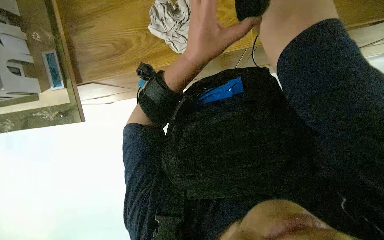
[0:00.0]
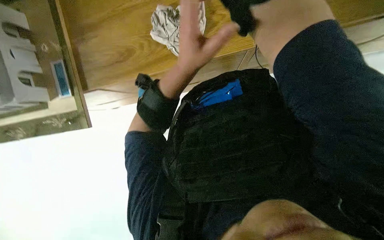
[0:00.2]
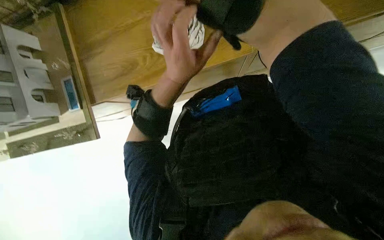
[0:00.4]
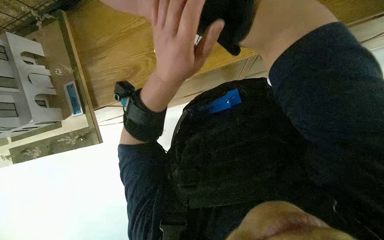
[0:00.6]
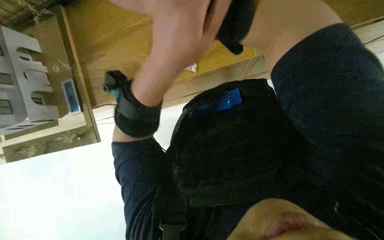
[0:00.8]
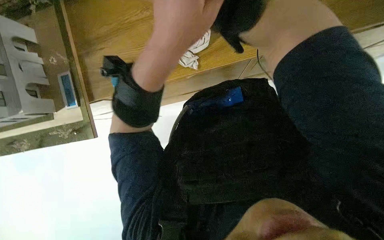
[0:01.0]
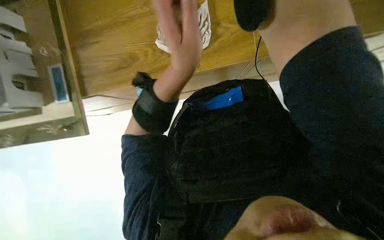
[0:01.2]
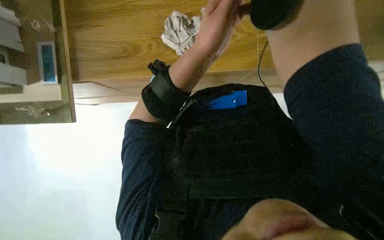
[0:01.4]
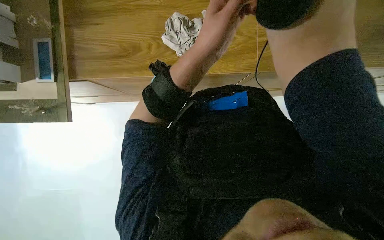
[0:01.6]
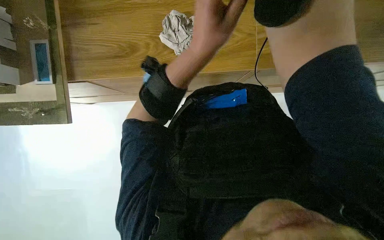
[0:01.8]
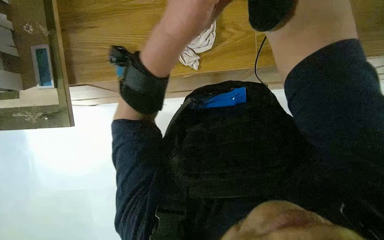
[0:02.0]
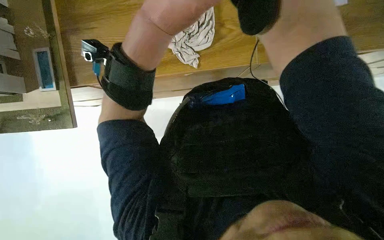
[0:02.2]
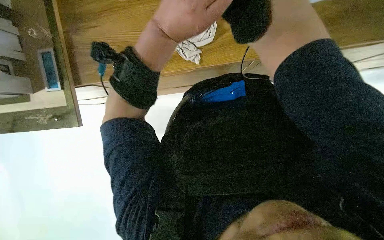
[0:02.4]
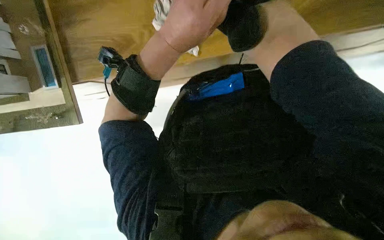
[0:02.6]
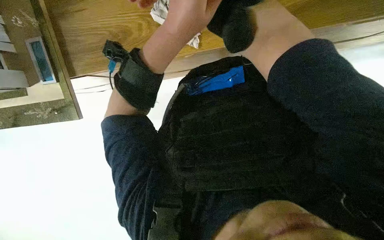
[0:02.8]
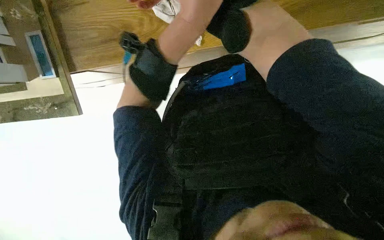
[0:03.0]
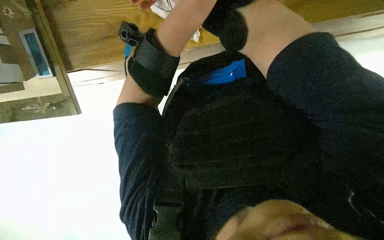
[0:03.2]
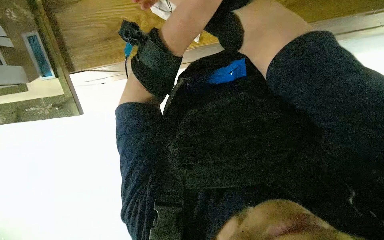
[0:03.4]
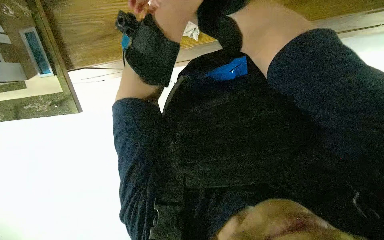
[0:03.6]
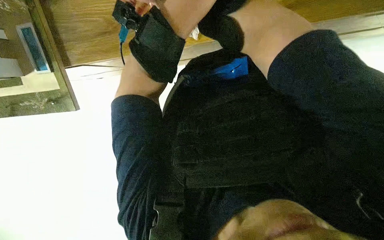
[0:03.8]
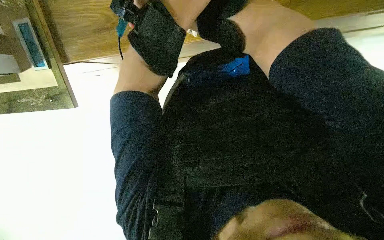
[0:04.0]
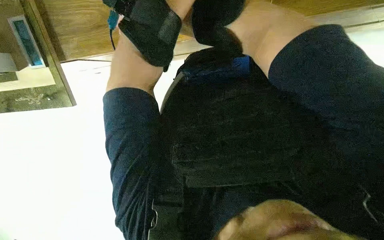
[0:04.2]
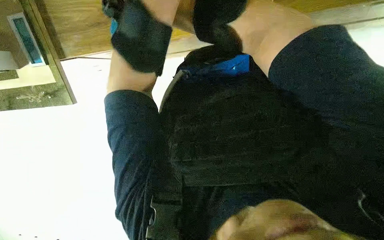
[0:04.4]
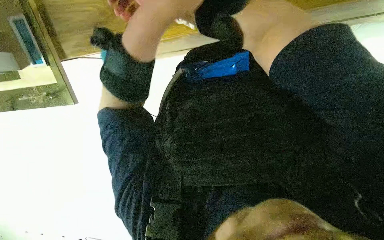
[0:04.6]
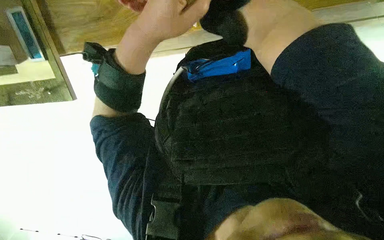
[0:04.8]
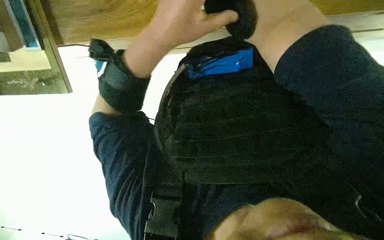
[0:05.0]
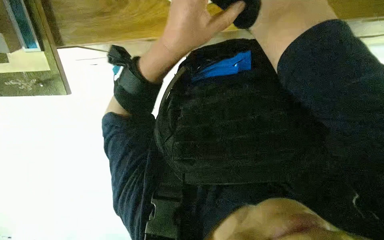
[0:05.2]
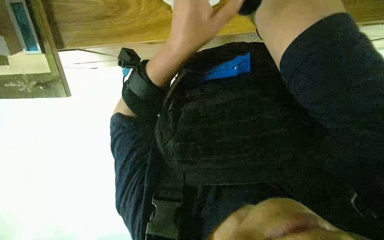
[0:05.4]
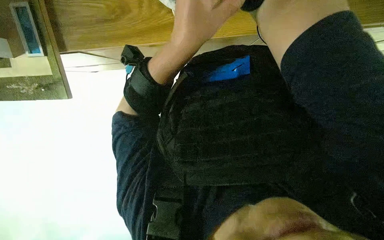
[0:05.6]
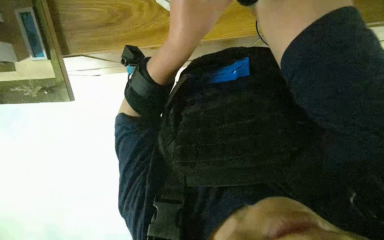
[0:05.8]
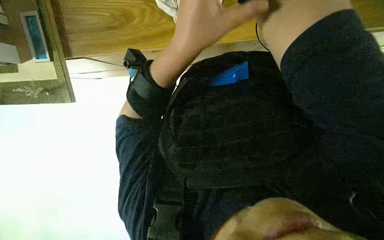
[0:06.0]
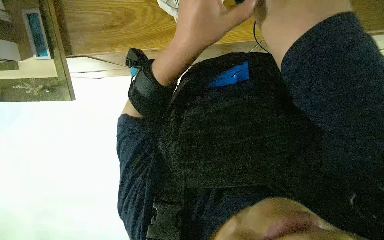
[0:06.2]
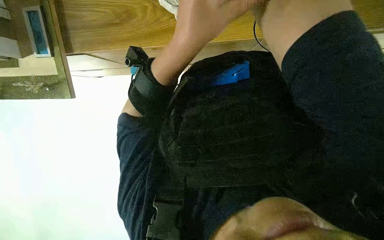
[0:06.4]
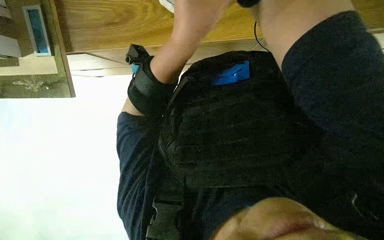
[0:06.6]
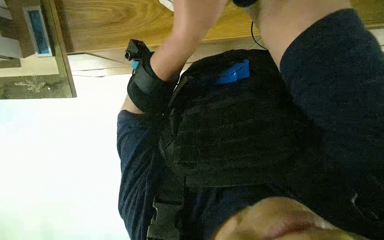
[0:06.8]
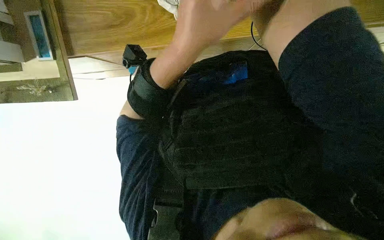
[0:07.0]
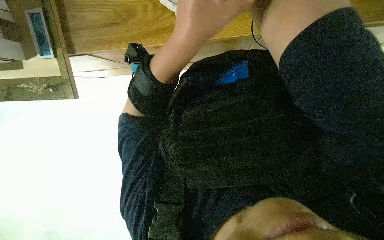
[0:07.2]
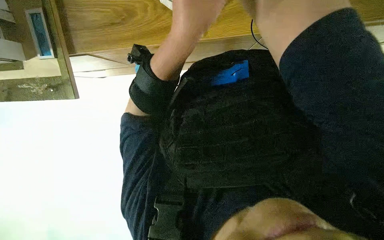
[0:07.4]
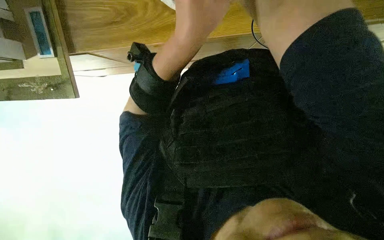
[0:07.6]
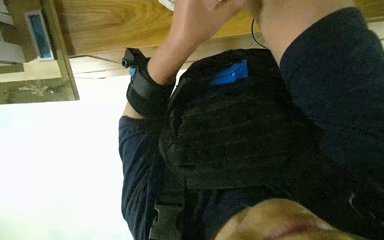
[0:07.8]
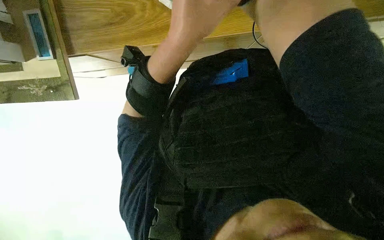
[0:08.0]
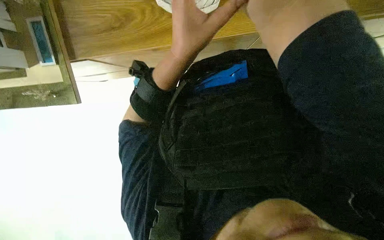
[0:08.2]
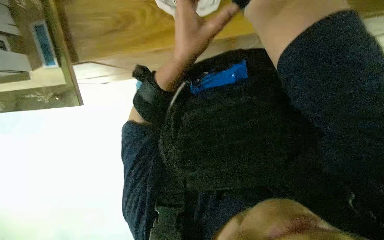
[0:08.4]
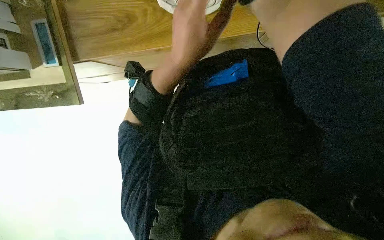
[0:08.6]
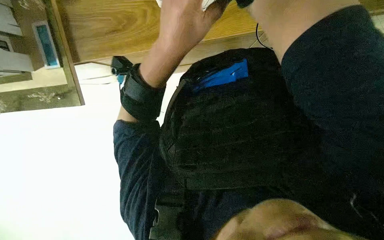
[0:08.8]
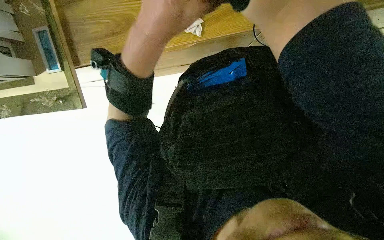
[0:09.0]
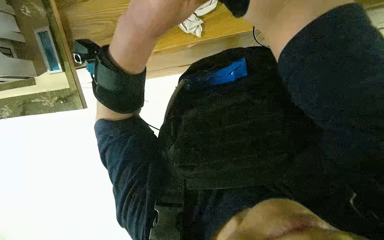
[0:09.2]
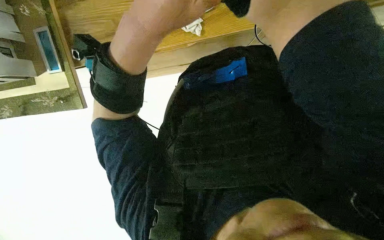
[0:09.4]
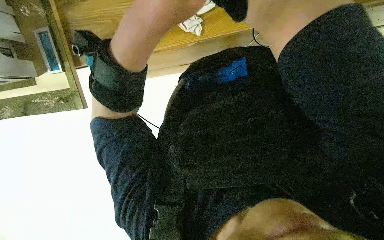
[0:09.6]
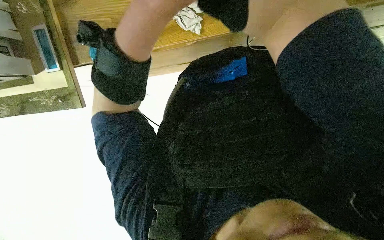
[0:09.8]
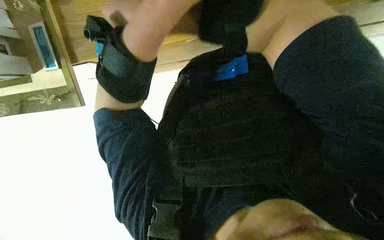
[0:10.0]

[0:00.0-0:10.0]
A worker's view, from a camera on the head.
Job: wiping surfaces.
The whole recording: Wiping wooden surface. The worker wipes the wooden surface with a cloth.
0:07.2 to 0:08.6: The left hand is displaced farther from the camera by about 10 cm.

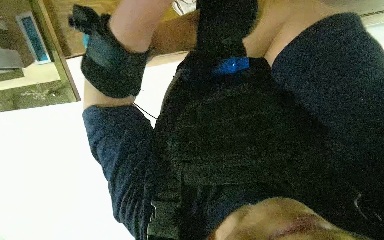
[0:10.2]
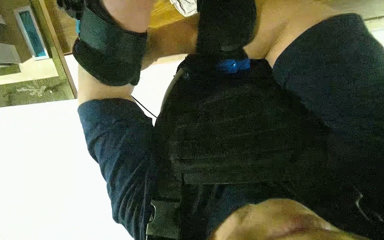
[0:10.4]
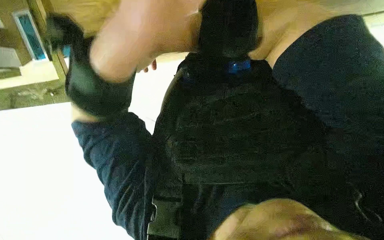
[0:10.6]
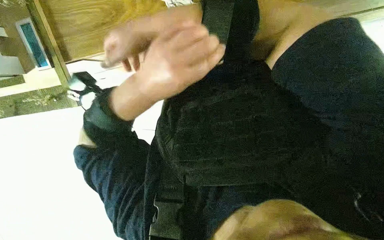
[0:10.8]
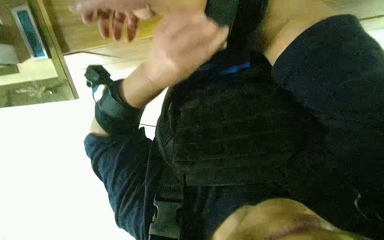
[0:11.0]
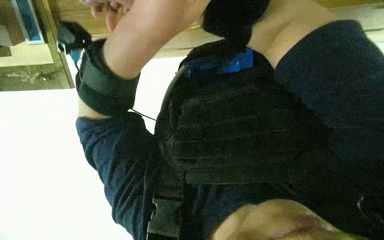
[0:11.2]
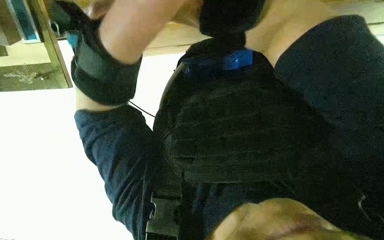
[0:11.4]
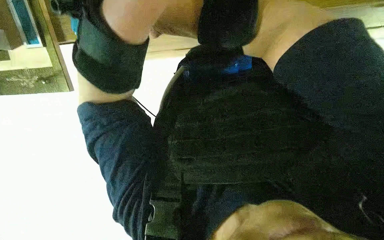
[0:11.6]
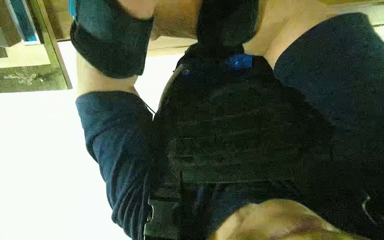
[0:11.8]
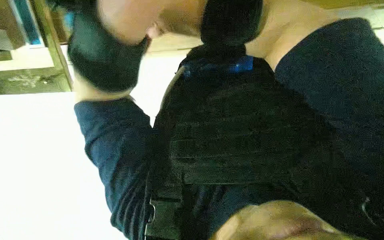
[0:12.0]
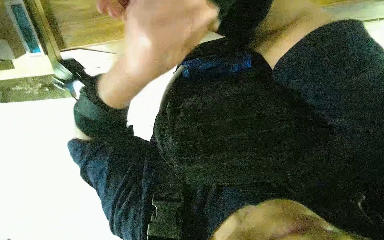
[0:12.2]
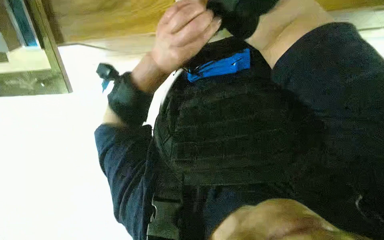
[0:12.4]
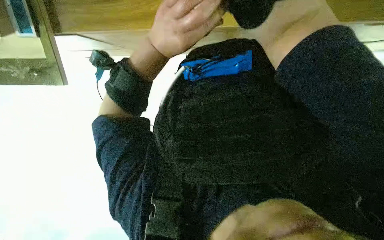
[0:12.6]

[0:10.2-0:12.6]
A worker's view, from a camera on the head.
Job: wiping surfaces.
The whole recording: Wiping wooden surface. The worker wipes the wooden surface with a cloth.
0:11.4 to 0:12.6: The left hand moves farther from the camera, roughly 10 cm.

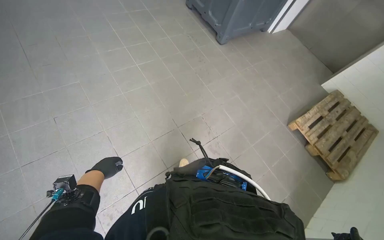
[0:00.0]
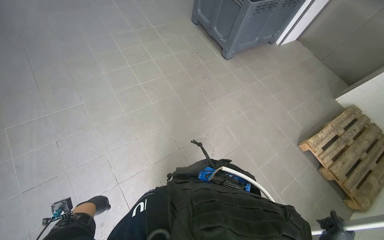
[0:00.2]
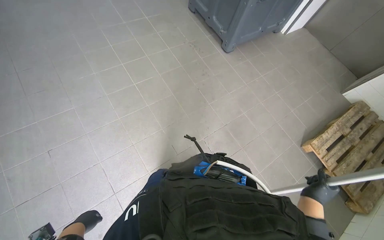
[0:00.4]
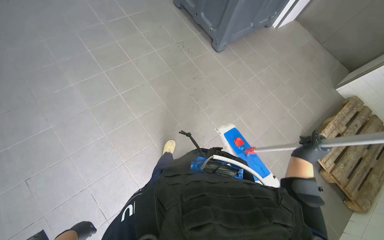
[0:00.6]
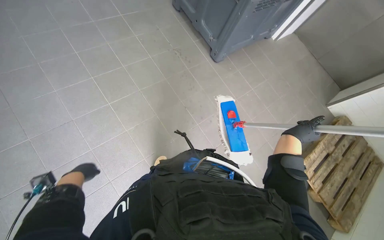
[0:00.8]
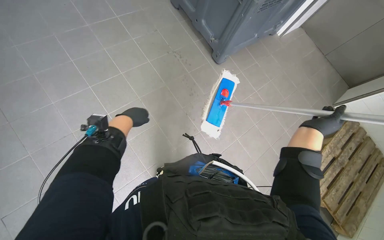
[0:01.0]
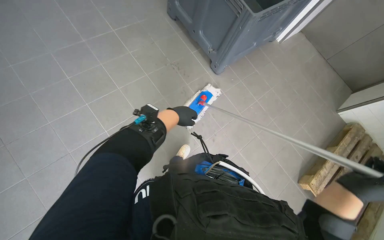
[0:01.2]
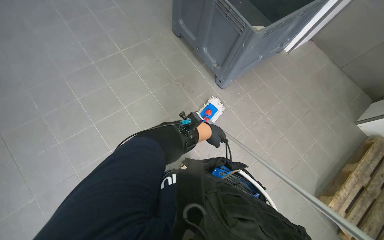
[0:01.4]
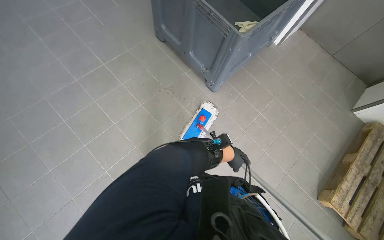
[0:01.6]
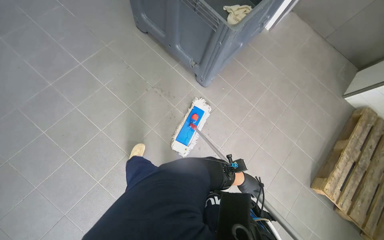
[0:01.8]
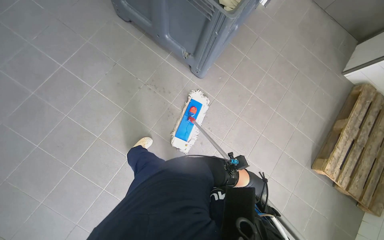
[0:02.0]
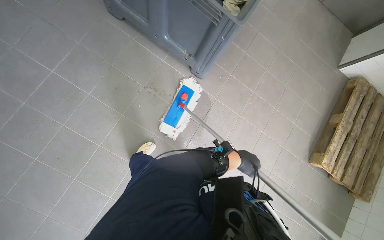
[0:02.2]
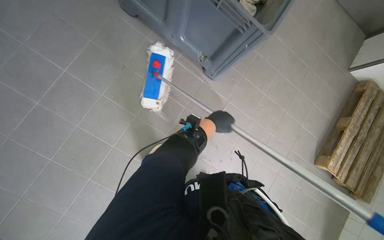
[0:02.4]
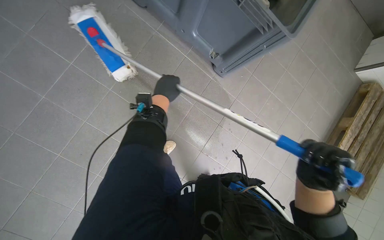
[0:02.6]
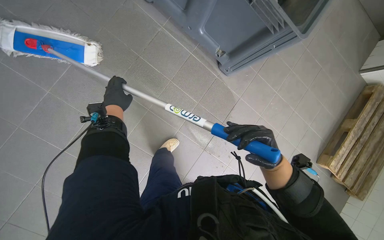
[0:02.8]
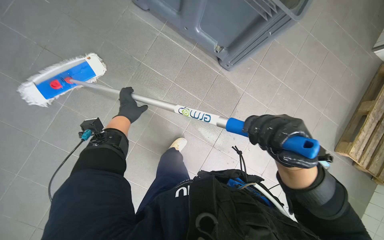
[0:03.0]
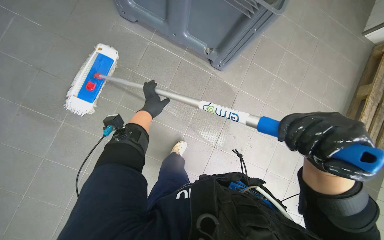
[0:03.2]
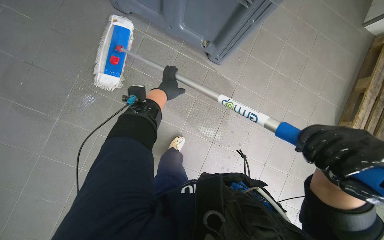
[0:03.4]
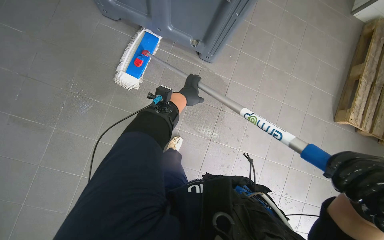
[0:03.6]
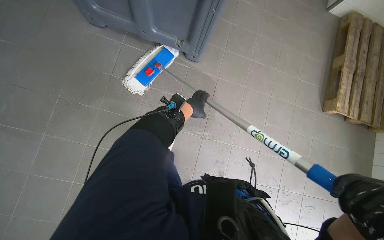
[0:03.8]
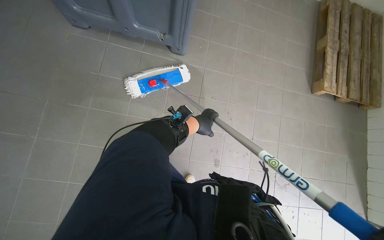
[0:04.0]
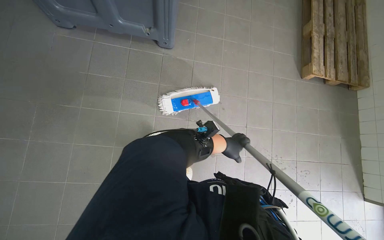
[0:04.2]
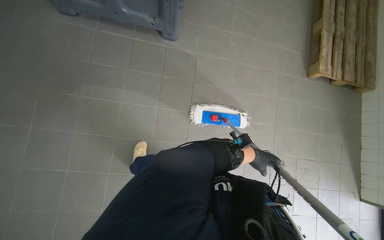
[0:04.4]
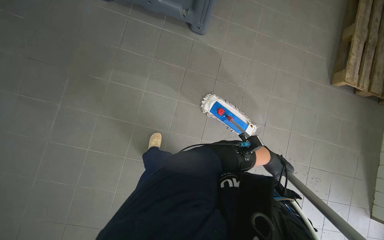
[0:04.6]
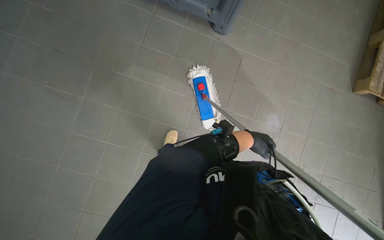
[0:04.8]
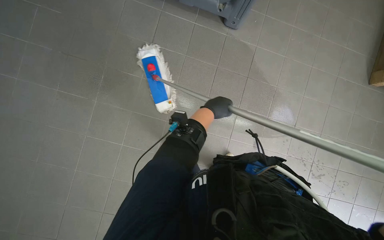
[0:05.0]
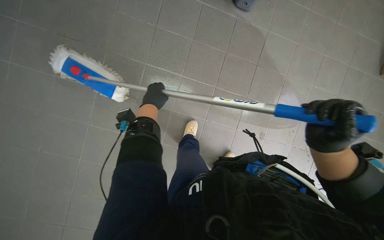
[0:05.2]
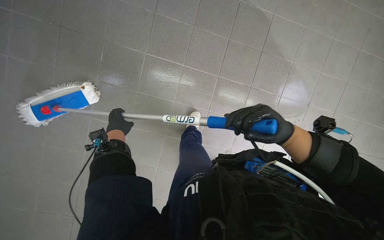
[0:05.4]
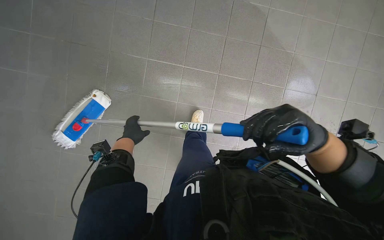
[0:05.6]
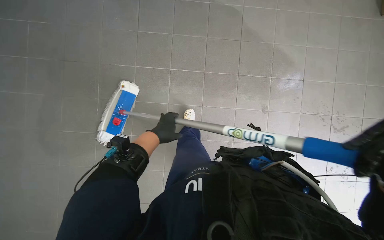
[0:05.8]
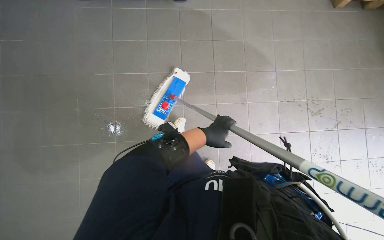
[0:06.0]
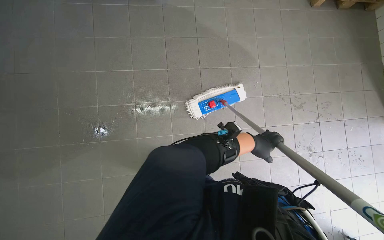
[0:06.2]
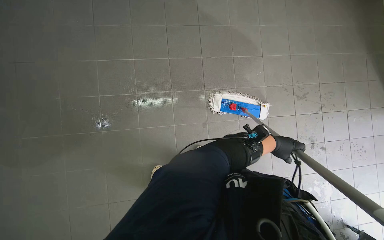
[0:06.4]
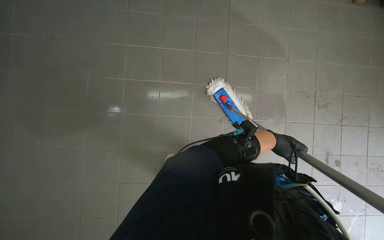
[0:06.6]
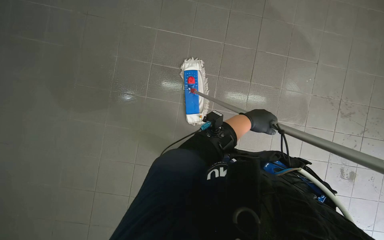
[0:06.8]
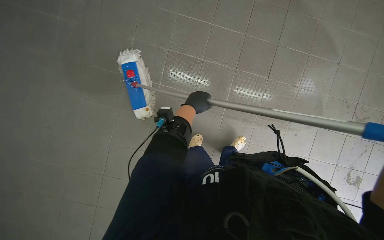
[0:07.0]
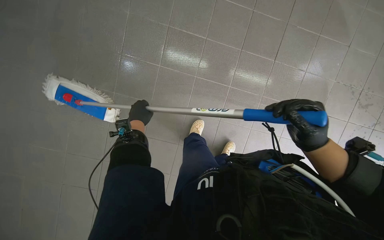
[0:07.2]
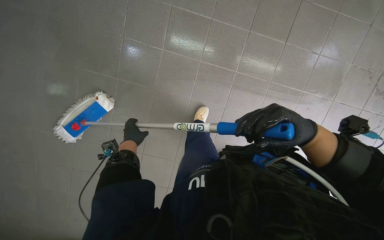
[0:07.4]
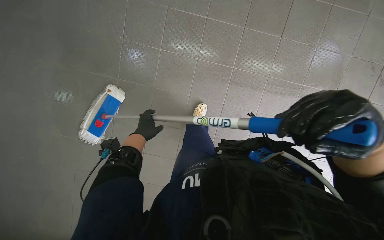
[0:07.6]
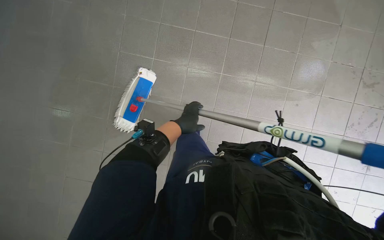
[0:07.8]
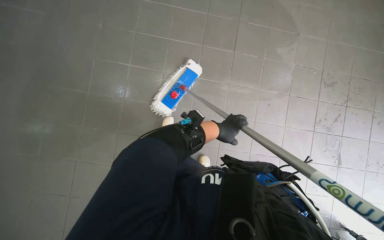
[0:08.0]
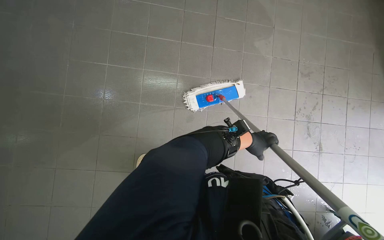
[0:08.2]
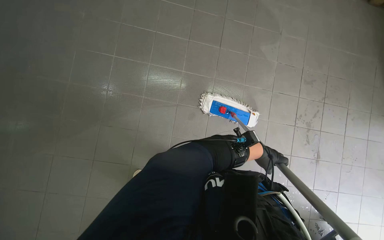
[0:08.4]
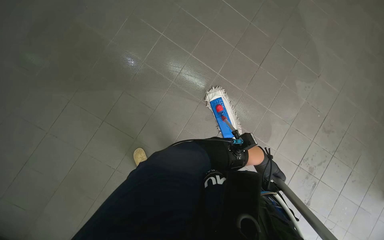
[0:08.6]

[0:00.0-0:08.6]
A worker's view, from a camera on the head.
Job: mopping floor.
The whole recording: Mopping tiled floor. The worker mops the tiled floor with a flat mop.
0:00.0 to 0:01.4: The wearer moves some 80 cm.
0:02.8 to 0:04.4: The scene turns approximately 30 degrees counterclockwise in the picture. The left hand heads to the right and down the picture, covering some 80 cm.
0:04.4 to 0:05.8: The view tilts approximately 15 degrees downward. The left hand is displaced to the left by approximately 70 cm.
0:05.8 to 0:07.2: The left hand reaches roughly 50 cm to the right, then returns.
